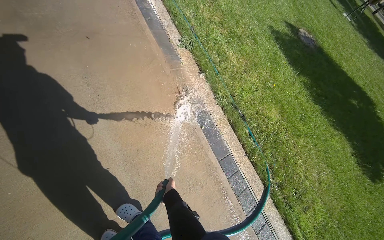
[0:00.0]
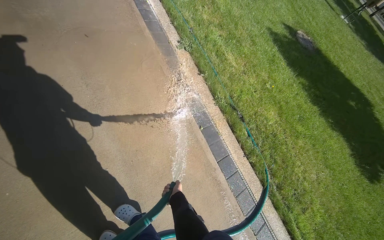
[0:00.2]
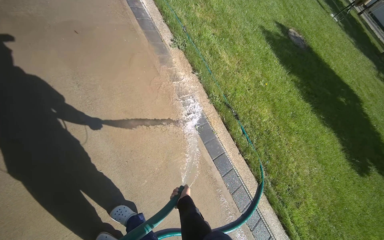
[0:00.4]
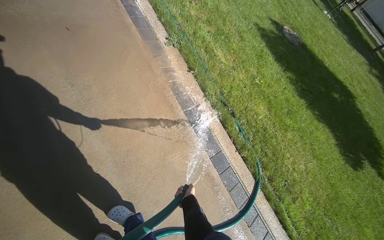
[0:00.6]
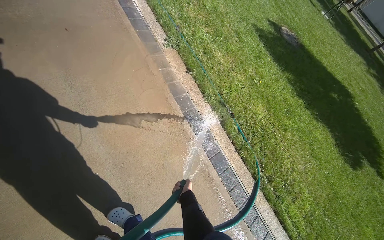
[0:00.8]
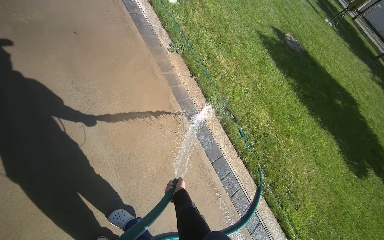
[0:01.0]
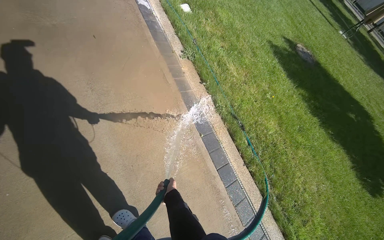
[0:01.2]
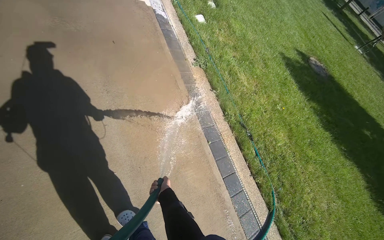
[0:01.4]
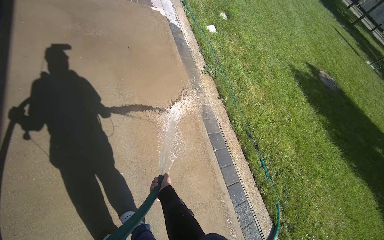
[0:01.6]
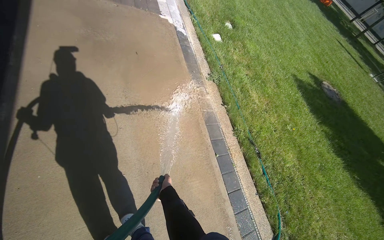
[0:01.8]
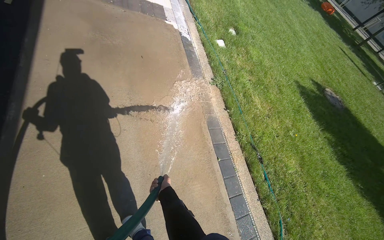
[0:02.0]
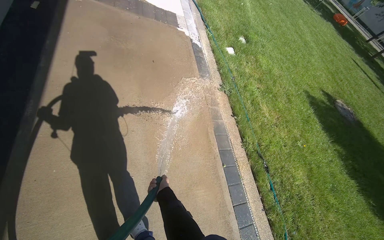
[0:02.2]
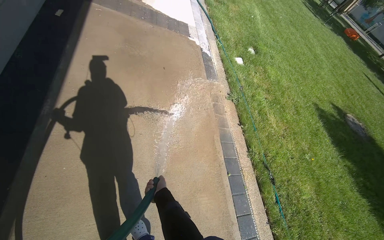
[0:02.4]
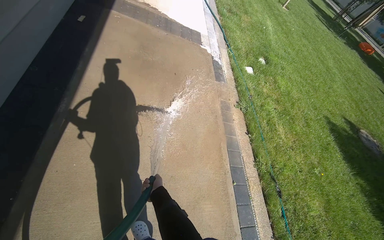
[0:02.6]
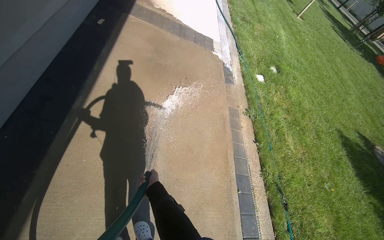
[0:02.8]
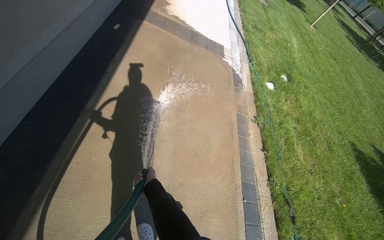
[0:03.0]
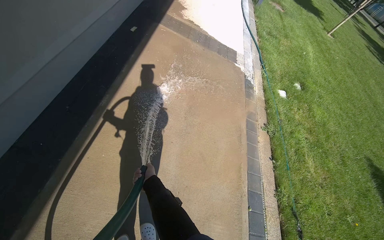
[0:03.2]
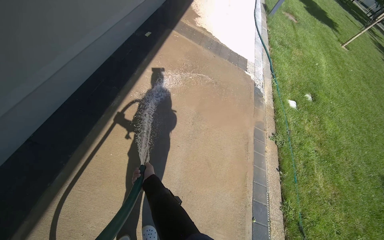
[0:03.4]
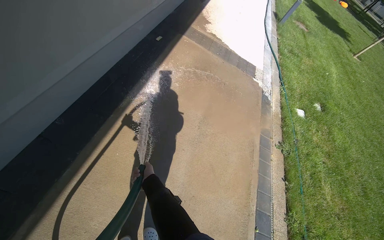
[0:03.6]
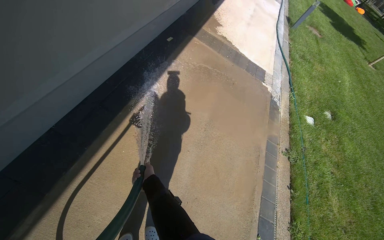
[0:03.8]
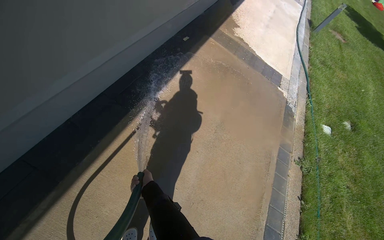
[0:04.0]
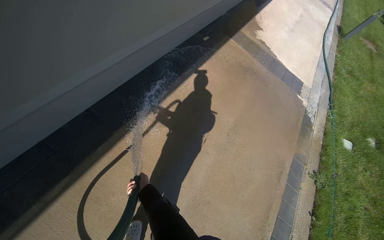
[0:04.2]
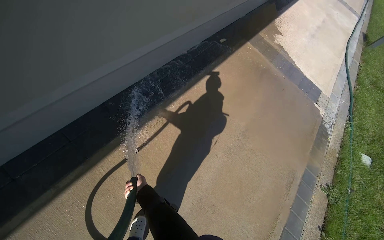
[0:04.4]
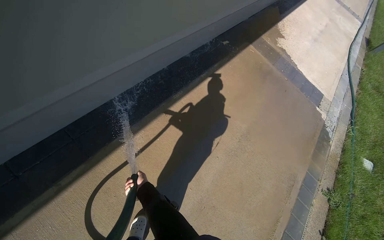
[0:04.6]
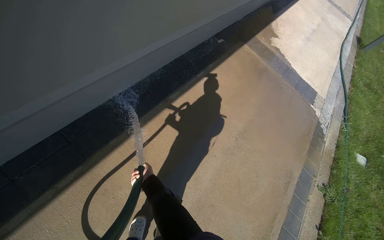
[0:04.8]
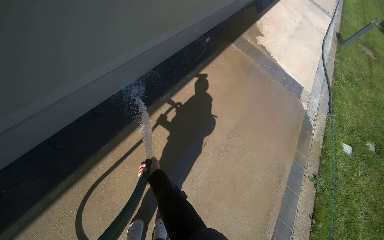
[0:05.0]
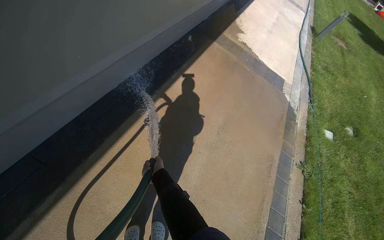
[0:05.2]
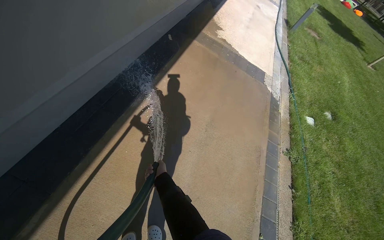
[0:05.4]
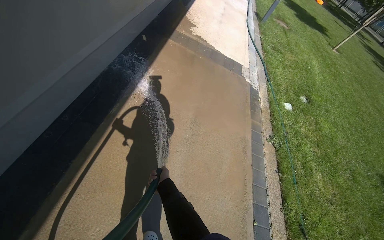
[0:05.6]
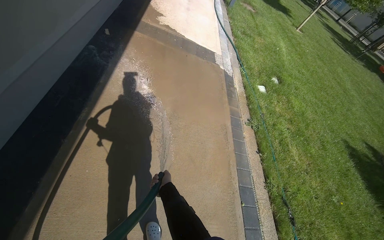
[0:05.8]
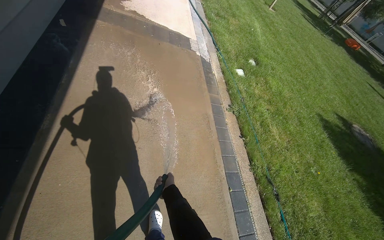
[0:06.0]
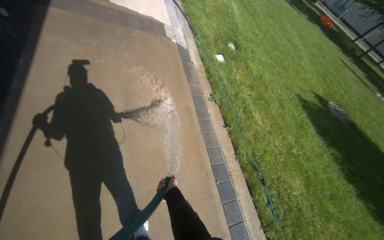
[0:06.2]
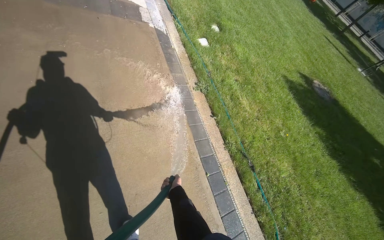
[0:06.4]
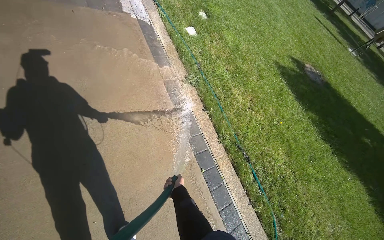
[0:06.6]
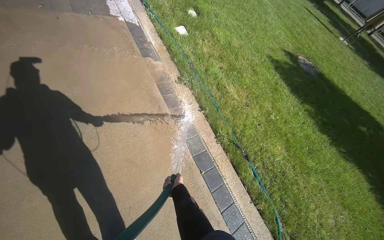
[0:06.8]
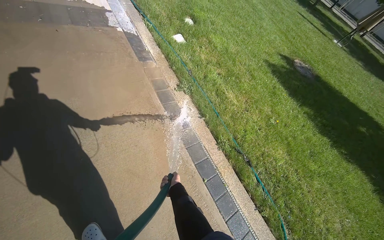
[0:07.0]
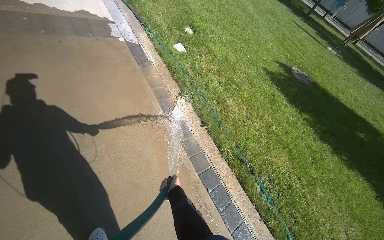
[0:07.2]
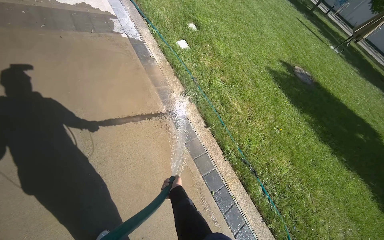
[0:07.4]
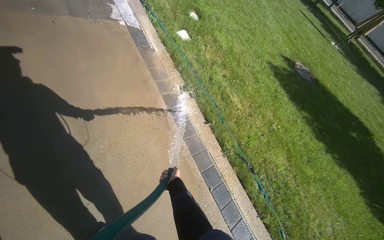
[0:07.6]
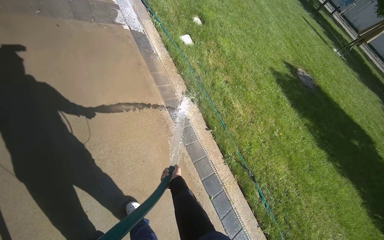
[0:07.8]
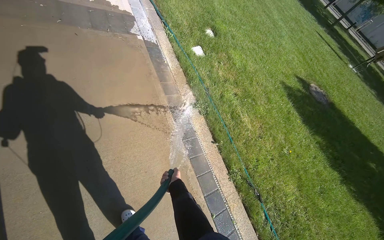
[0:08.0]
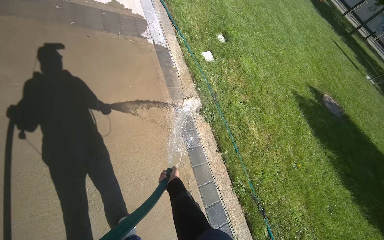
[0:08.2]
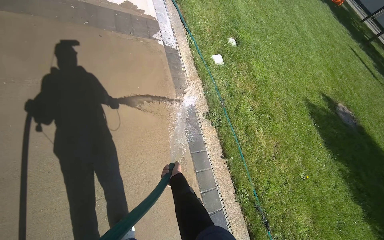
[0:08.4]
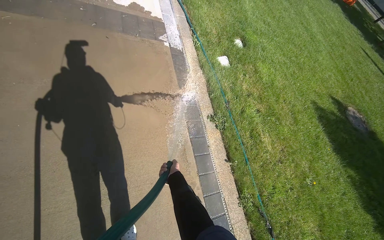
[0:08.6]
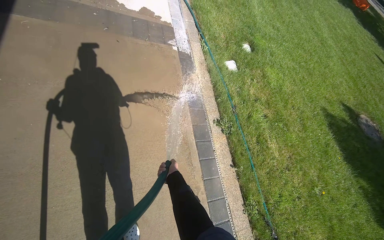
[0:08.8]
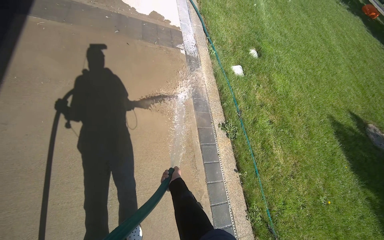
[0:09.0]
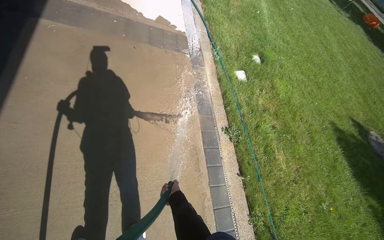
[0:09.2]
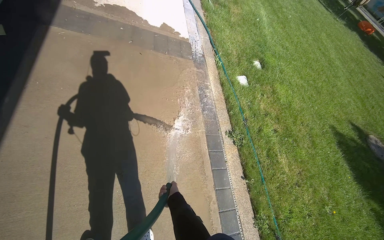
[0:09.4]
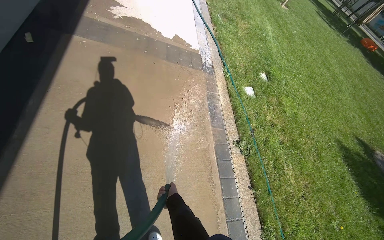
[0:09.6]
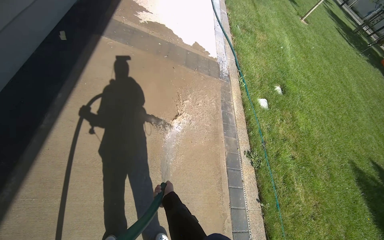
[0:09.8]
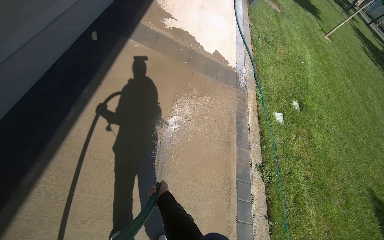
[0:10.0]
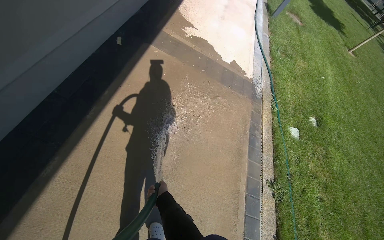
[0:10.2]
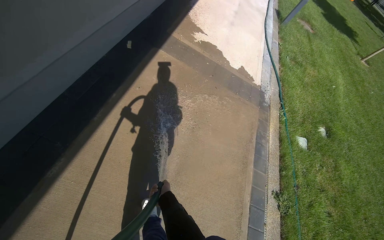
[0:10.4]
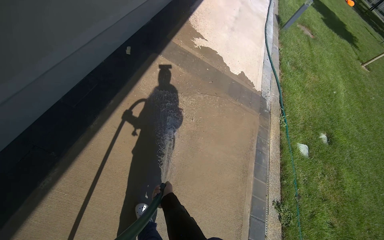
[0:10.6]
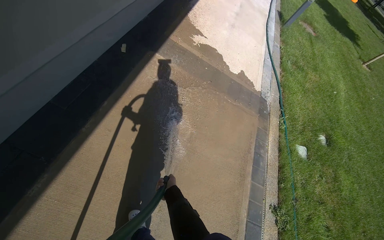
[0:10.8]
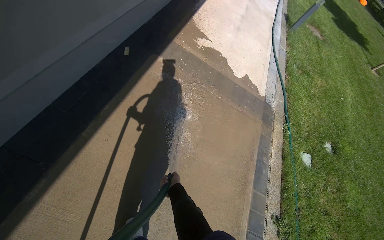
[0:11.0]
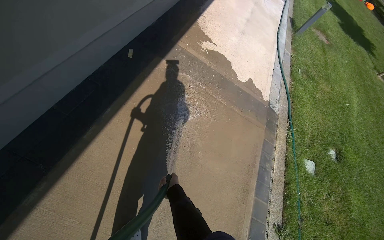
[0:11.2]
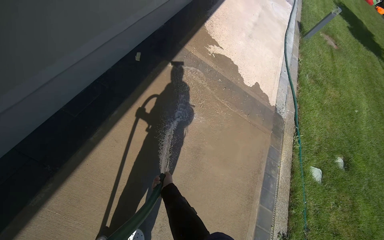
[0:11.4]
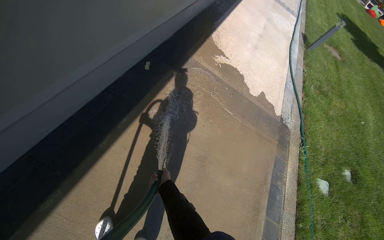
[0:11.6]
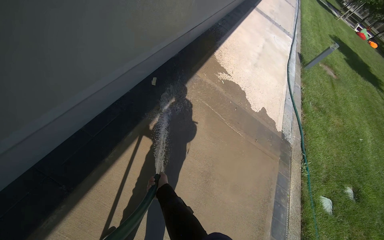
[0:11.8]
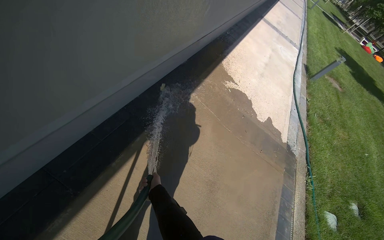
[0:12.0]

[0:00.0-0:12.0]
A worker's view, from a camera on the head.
Job: sweeping floor.
The whole recording: Rinsing concrete ground. The worker rinses the concrete ground next to the building with a water hose.
0:01.6 to 0:03.0: The head rotates approximately 25 degrees to the left. The wearer looks some 15 degrees further upward. The left hand goes roughly 25 cm to the left.
0:03.0 to 0:04.4: The head turns to the left by roughly 35 degrees. The left hand is displaced to the left by approximately 30 cm.
0:04.4 to 0:06.0: The wearer's head swings roughly 45 degrees to the right.
0:06.0 to 0:07.6: The wearer moves about 60 cm. The wearer's head swings roughly 20 degrees to the right. The view tips downward by approximately 15 degrees.
0:07.6 to 0:09.0: The wearer's head swings roughly 20 degrees to the left. The left hand shifts some 15 cm farther from the camera.
0:09.0 to 0:10.4: The camera is carried to the left, about 50 cm. The wearer looks about 25 degrees further to the left.

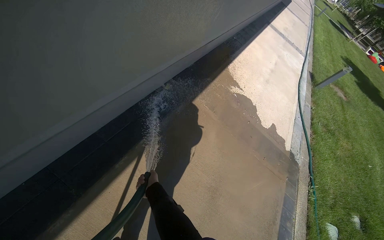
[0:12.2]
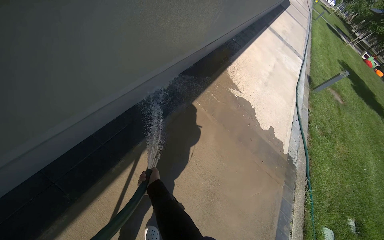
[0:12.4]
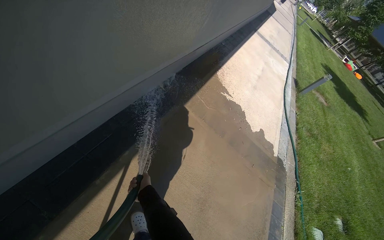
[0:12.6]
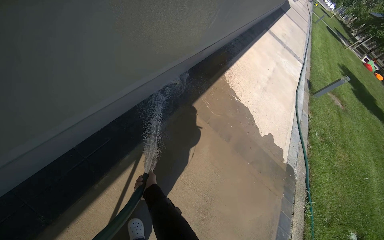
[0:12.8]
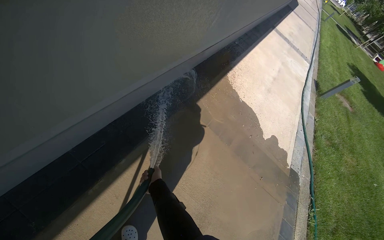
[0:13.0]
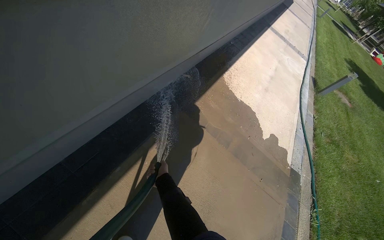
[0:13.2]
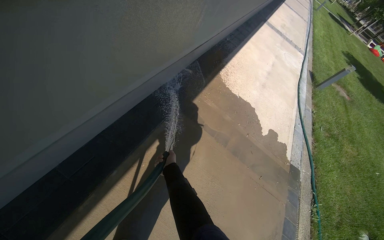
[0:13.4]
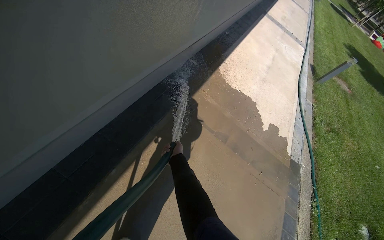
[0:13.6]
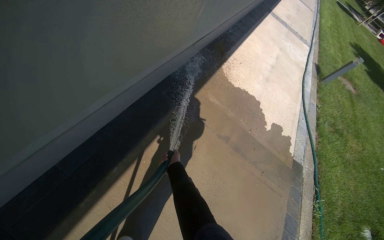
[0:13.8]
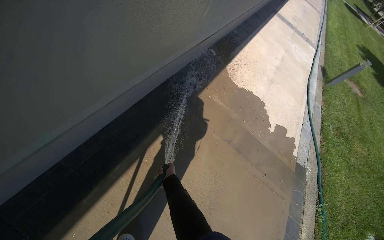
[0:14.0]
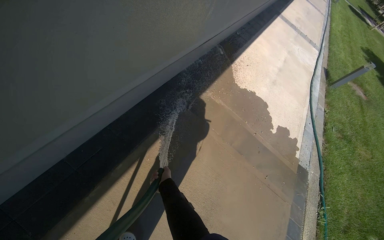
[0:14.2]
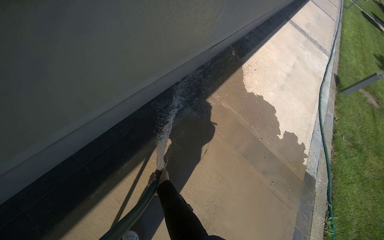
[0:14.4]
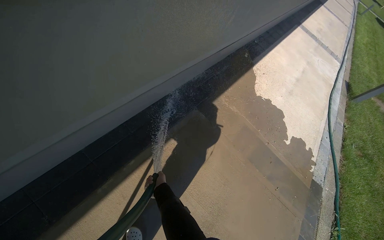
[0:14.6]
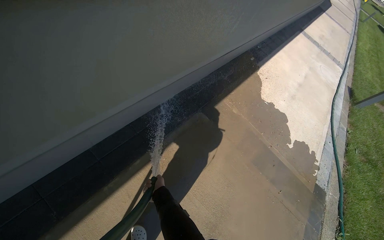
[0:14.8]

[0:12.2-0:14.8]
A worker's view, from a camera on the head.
Job: sweeping floor.
The whole recording: Rinsing concrete ground. The worker rinses the concrete ground next to the building with a water hose.
0:12.2 to 0:13.4: The left hand shifts about 40 cm up the picture and to the right.
0:13.4 to 0:14.8: The left hand goes roughly 15 cm down the picture.

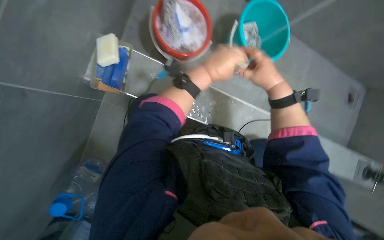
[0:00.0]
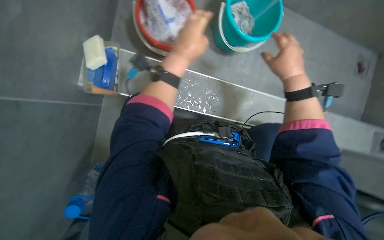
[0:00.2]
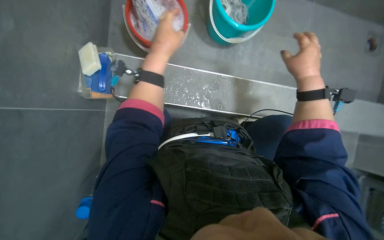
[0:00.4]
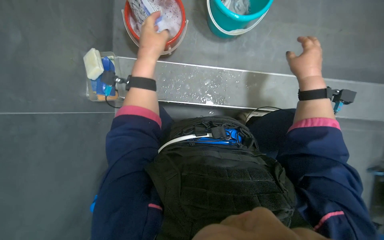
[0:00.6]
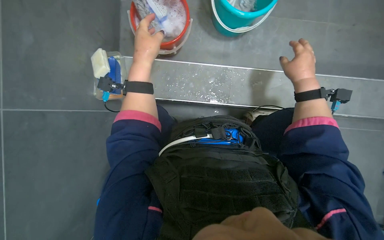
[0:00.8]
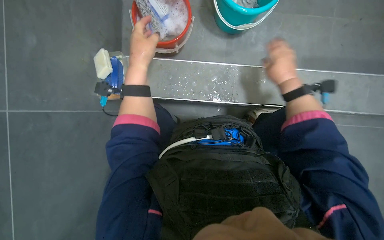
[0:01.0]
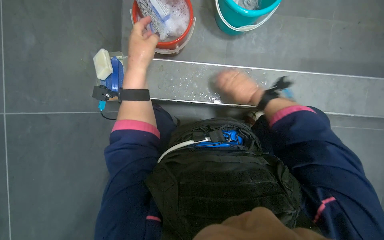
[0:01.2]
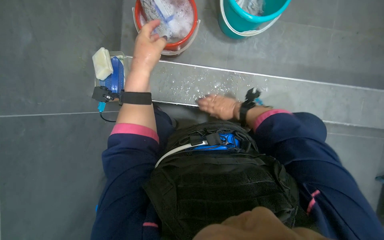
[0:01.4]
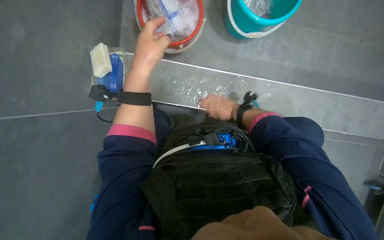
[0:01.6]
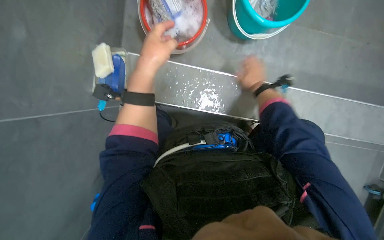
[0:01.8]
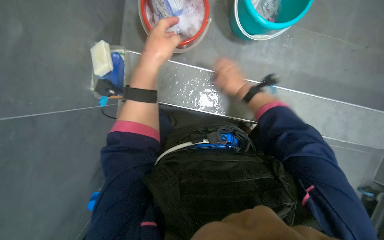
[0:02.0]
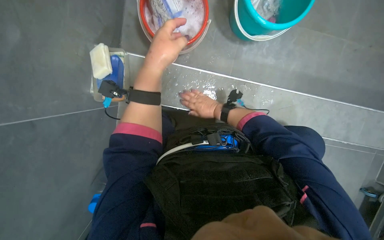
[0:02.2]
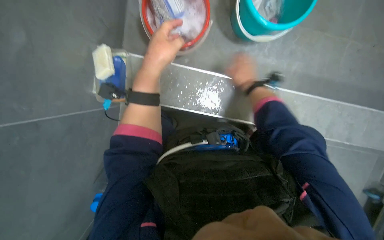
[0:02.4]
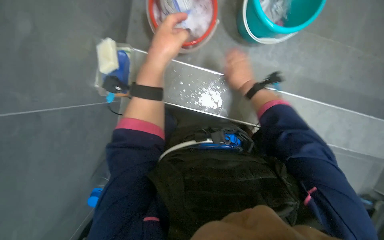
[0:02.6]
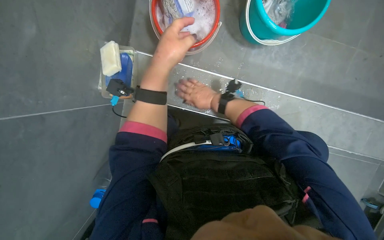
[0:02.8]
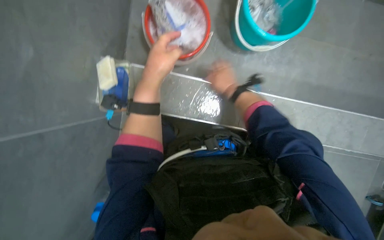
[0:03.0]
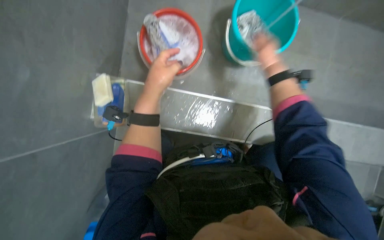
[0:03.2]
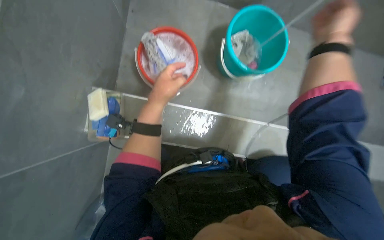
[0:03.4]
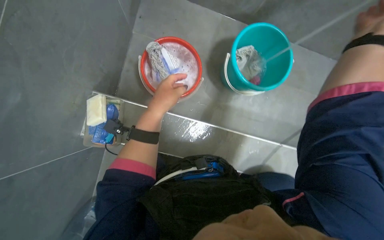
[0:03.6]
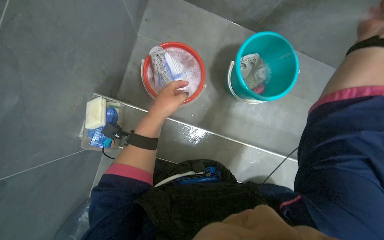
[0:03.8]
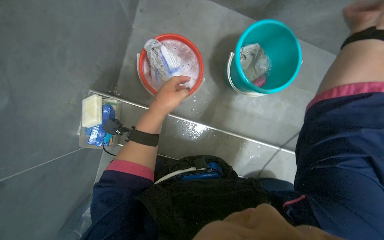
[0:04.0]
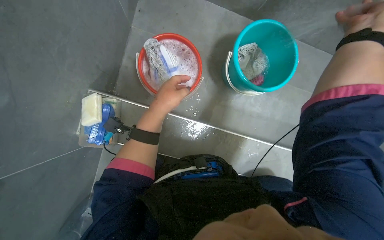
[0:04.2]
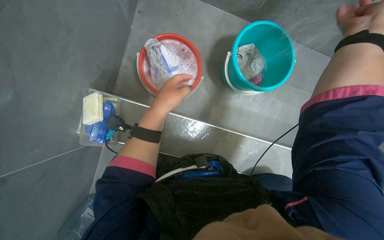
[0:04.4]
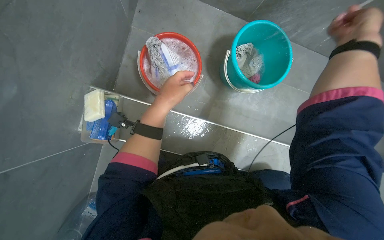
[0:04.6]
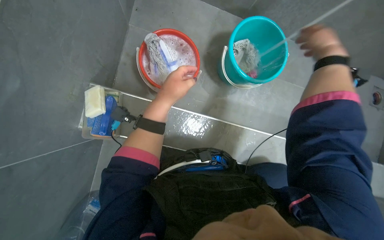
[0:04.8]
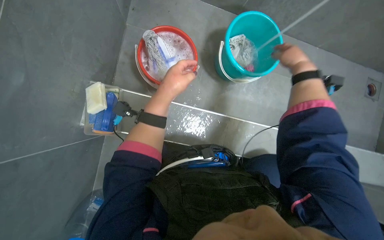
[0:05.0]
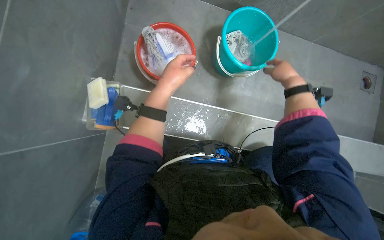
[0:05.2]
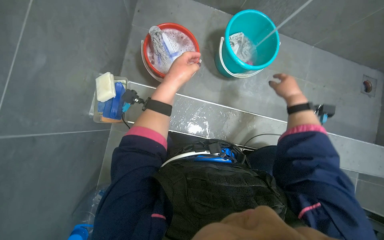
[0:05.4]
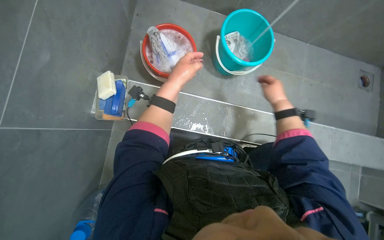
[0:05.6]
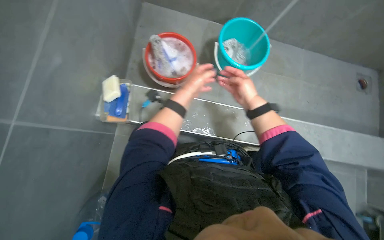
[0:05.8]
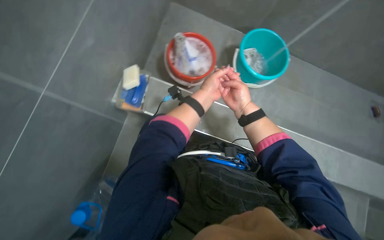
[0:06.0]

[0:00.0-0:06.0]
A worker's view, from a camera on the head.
Job: preparing cleaning supplies.
The whole recording: Wringing and organizing cloths. The worker wrings out various cloths and a mop head, placing them into buckets or hanging them to dry.
0:01.6 to 0:03.0: The right hand moves left and right over some 15 cm, changing direction 4 times.
0:04.4 to 0:06.0: The right hand moves down the picture and to the left, about 40 cm.
